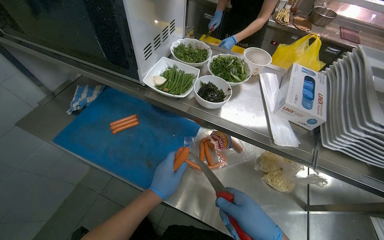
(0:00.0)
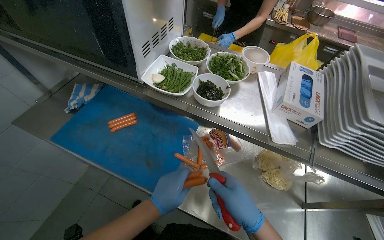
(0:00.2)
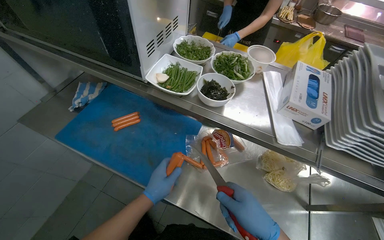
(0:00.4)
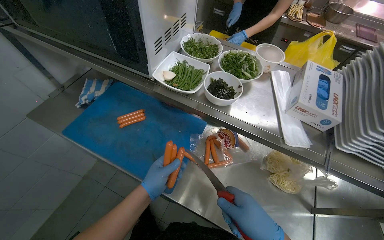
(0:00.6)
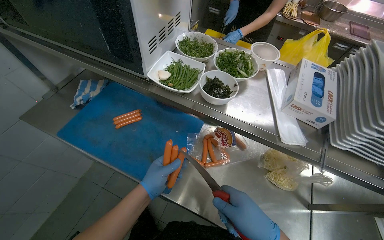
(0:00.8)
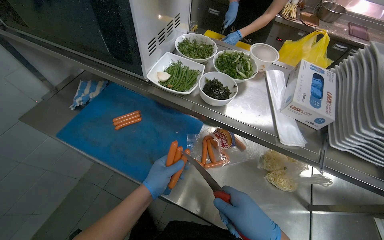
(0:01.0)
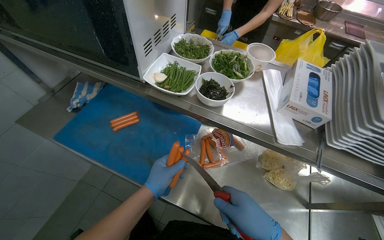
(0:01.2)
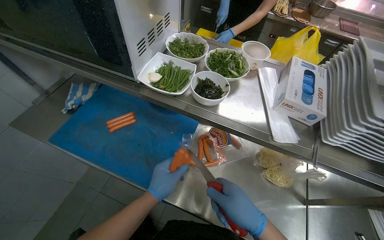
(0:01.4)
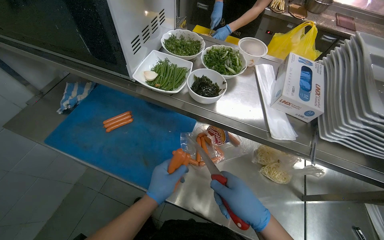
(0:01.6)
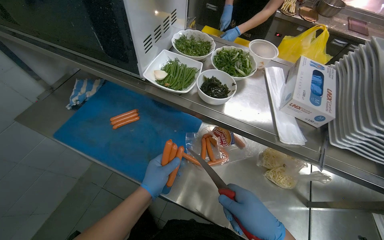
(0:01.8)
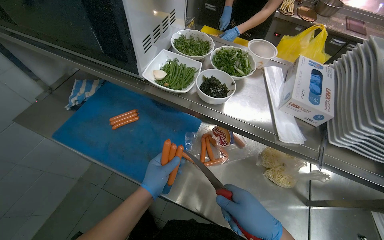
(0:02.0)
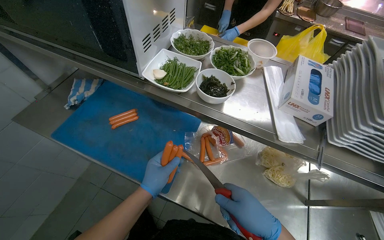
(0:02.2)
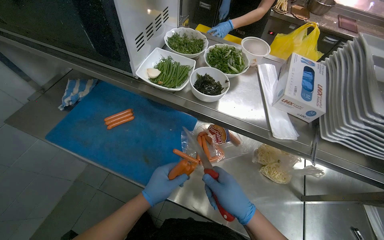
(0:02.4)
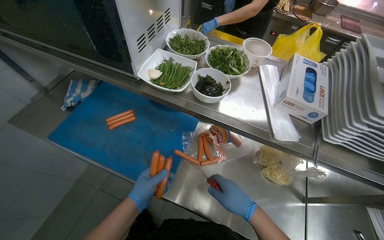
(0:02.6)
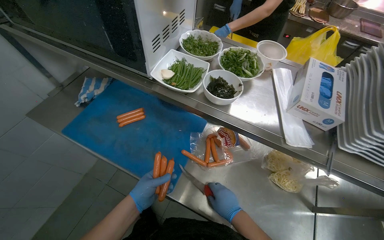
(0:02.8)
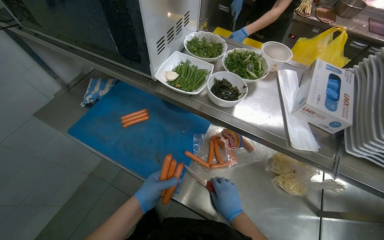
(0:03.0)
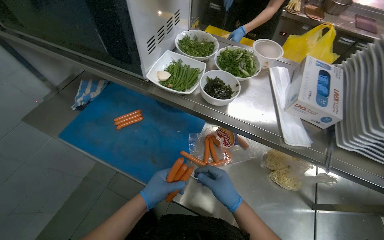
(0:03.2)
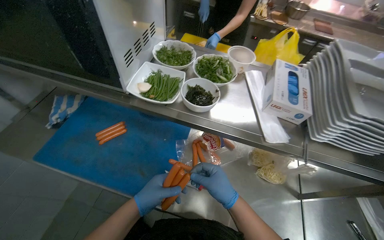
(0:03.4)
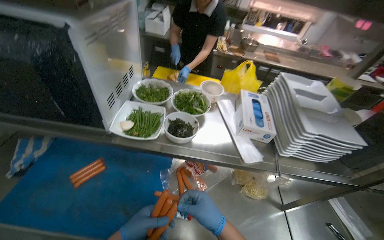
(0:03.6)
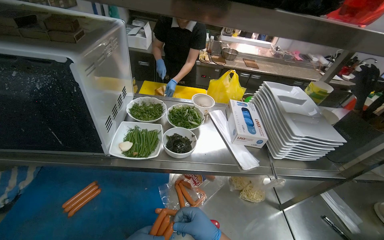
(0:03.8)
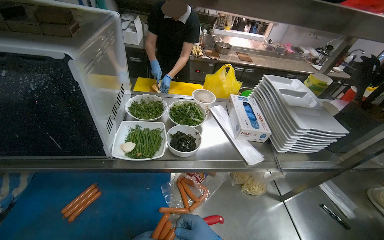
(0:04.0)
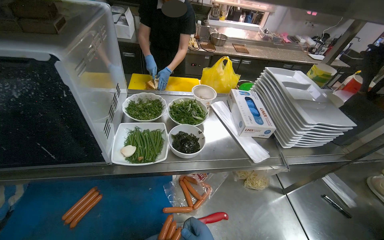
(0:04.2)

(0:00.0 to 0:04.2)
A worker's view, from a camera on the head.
Job: preparing food.
The whole recording: Cutting sausages on cutting board. The worker cuts sausages into smaller pieces on a blue cutting board.
0:00.0 - 0:01.4: The hands work in one place, with small movements.
0:01.4 - 0:02.8: The right hand shifts about 15 cm farther from the camera, while the left hand is displaced to the left by approximately 10 cm.
0:02.8 - 0:04.2: The wearer's head swings approximately 35 degrees to the right.

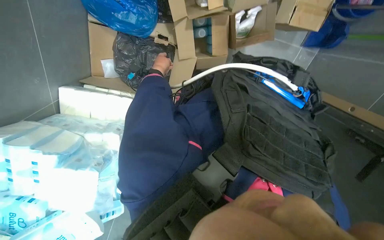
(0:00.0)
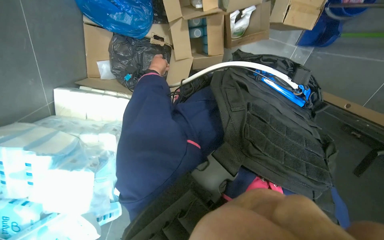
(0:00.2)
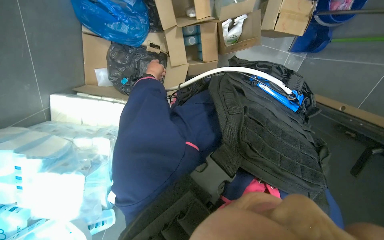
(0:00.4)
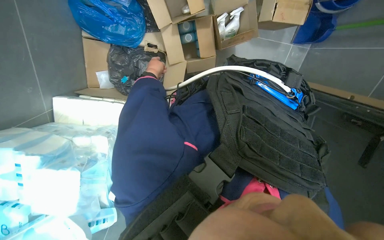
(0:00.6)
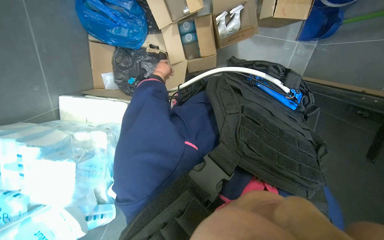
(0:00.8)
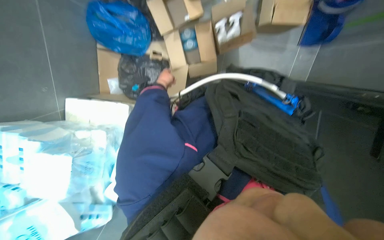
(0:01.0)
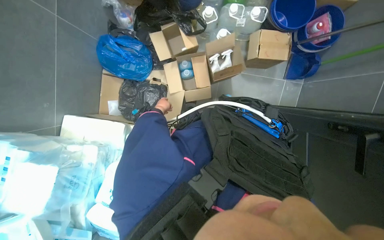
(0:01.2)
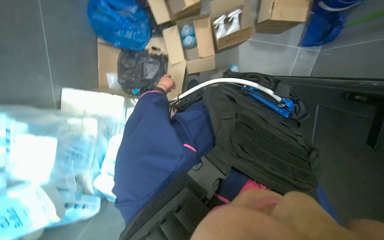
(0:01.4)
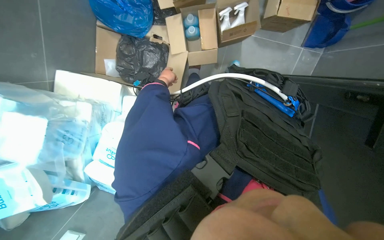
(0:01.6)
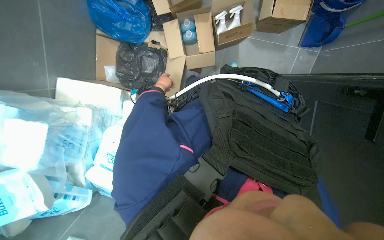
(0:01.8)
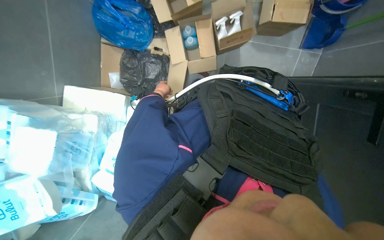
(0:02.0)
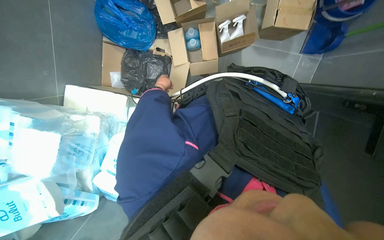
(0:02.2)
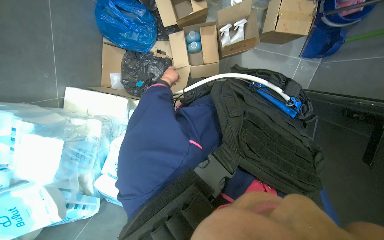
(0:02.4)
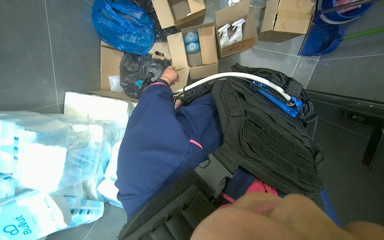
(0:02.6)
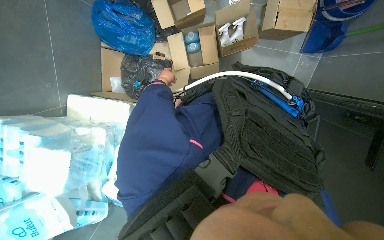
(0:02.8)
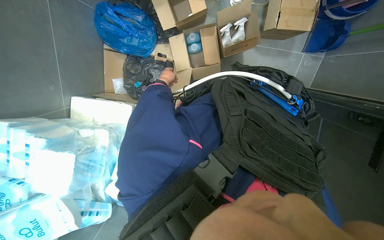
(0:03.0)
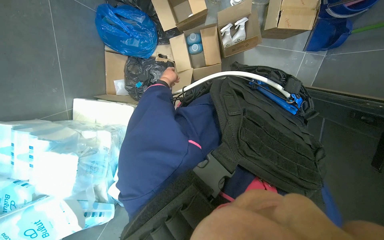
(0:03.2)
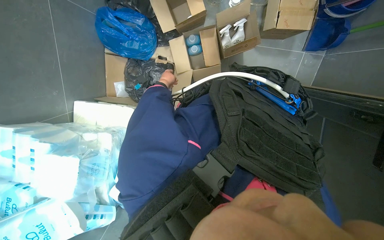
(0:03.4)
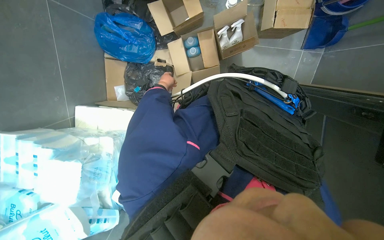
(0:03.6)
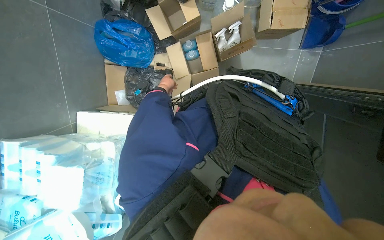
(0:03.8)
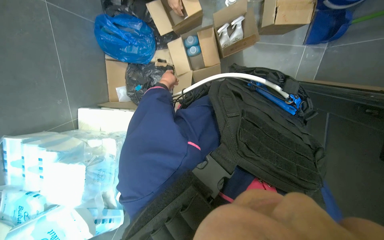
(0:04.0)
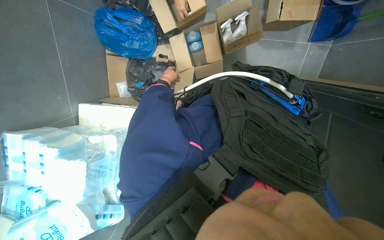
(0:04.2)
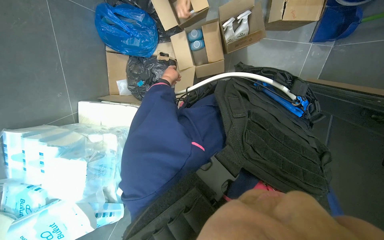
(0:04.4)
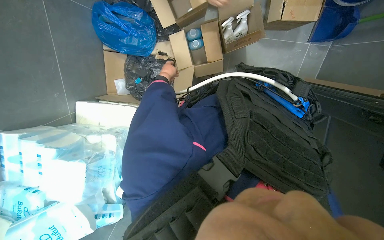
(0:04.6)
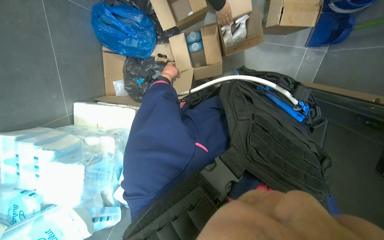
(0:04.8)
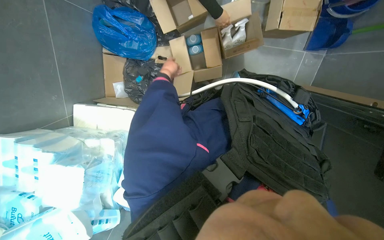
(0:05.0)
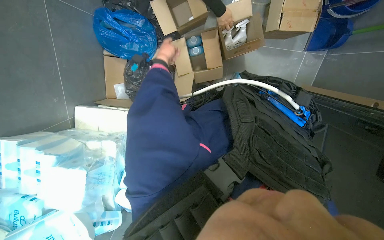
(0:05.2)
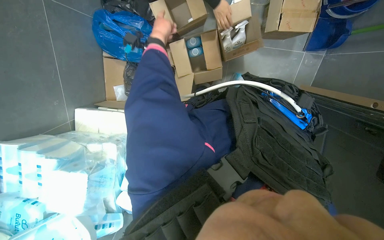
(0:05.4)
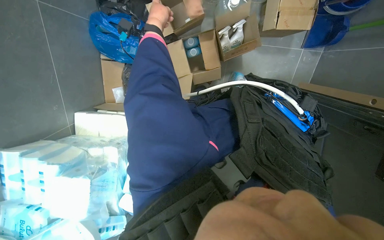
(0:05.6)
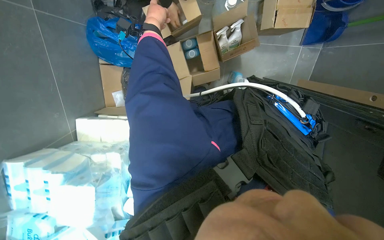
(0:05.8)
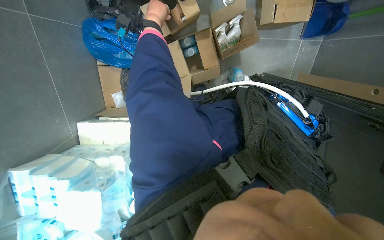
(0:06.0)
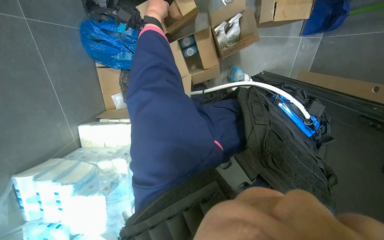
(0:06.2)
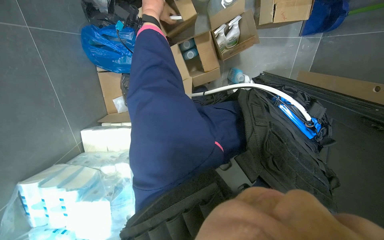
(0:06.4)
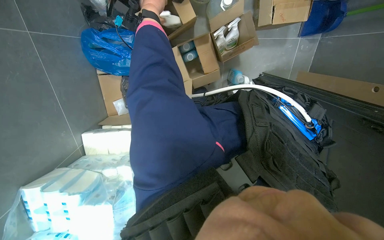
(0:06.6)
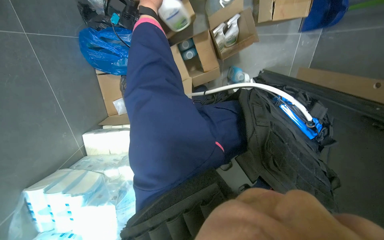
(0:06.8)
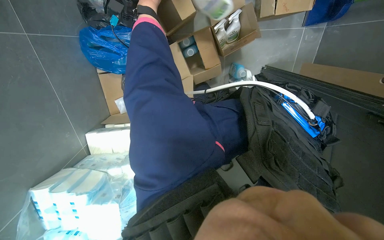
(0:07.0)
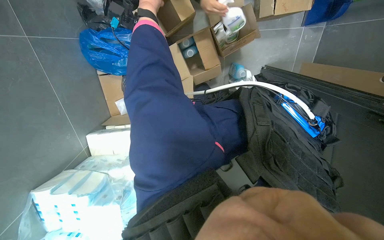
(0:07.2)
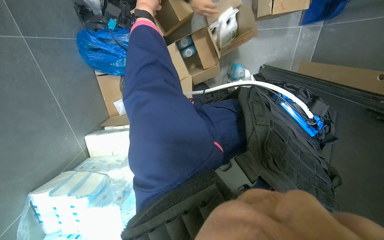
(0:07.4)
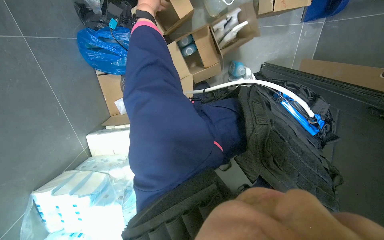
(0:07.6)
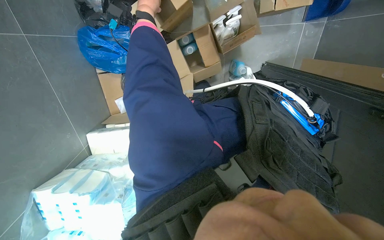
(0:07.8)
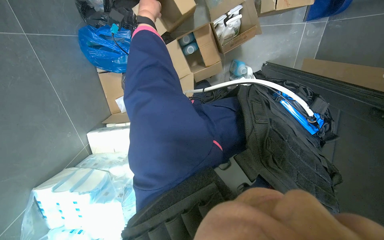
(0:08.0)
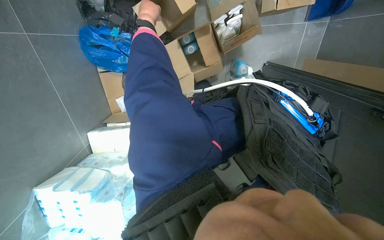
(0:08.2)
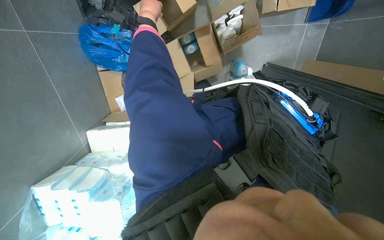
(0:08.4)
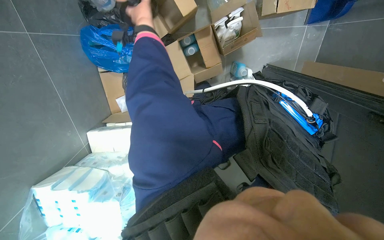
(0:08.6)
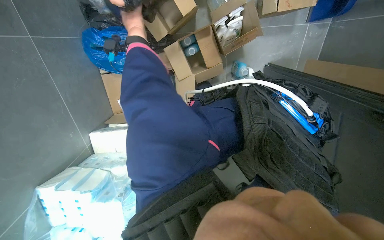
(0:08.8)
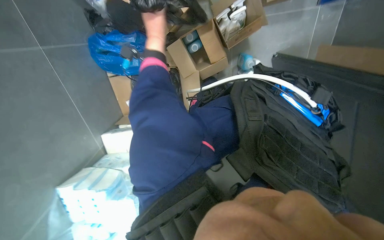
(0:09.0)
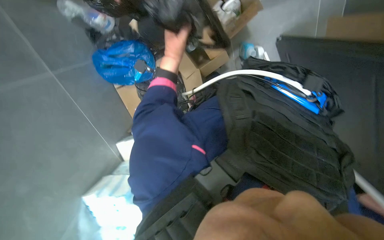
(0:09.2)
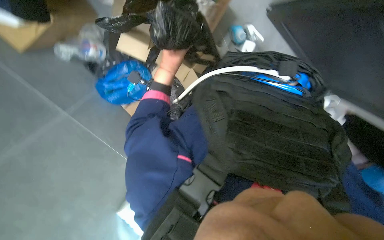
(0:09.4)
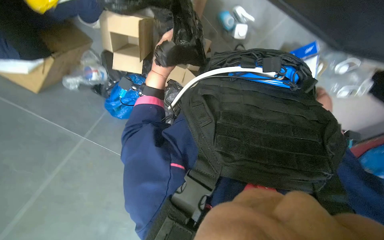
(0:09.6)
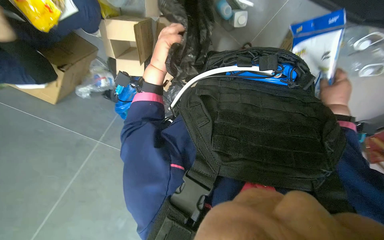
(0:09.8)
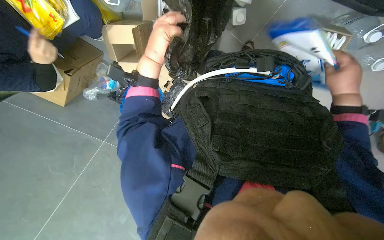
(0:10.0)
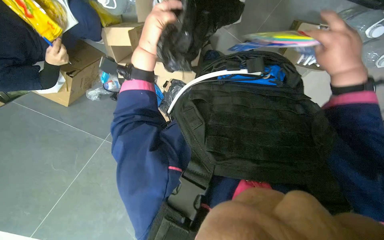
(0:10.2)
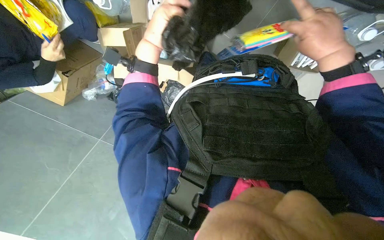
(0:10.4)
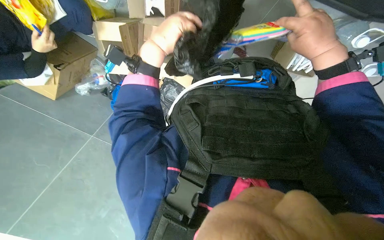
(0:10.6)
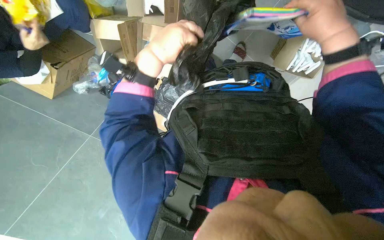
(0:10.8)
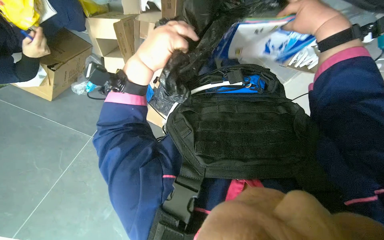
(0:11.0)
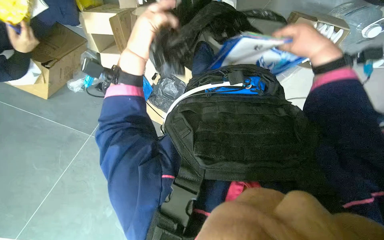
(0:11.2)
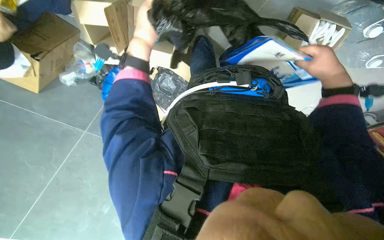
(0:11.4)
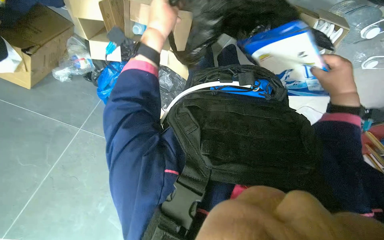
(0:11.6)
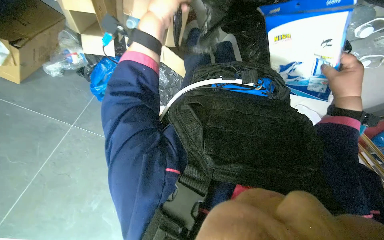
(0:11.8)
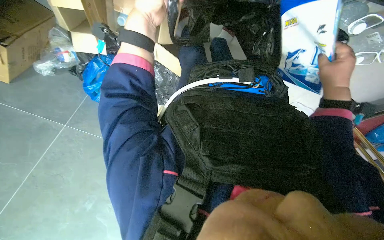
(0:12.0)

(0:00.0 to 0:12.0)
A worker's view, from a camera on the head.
Job: organizing items.
The whole recording: Sorting items from boxes and bags. The worker sorts various items from boxes and bags on the floor.
0:04.4 - 0:06.0: The left hand shifts about 30 cm up the picture and nearer to the camera.
0:09.0 - 0:10.4: The camera sweeps to the left, by approximately 20 degrees. Everything in view rotates approximately 35 degrees counterclockwise.
0:10.4 - 0:12.0: The right hand shifts some 15 cm to the right and down the picture.

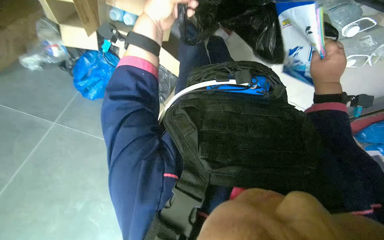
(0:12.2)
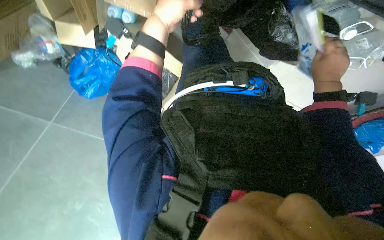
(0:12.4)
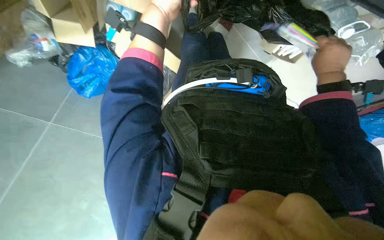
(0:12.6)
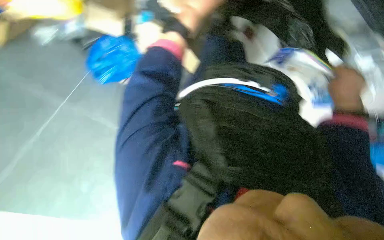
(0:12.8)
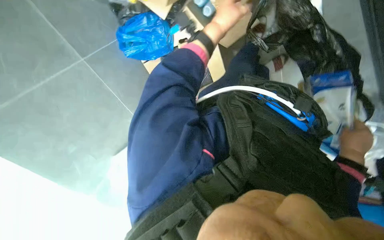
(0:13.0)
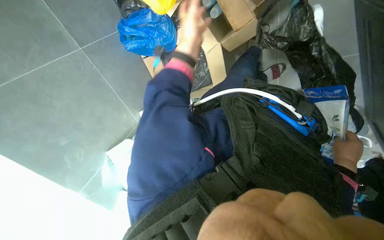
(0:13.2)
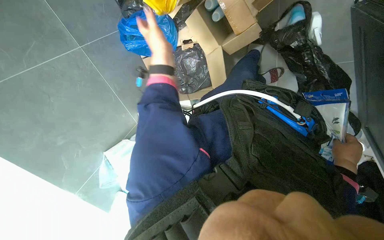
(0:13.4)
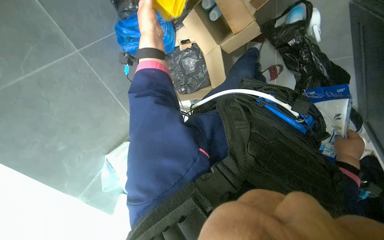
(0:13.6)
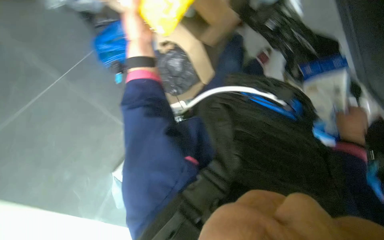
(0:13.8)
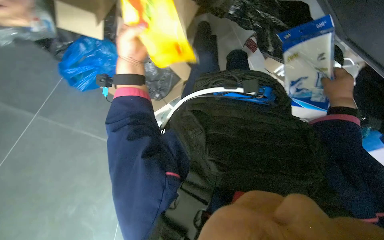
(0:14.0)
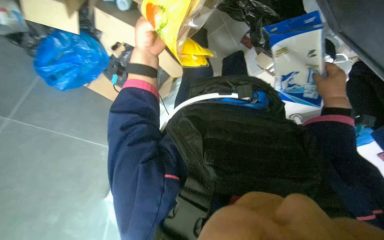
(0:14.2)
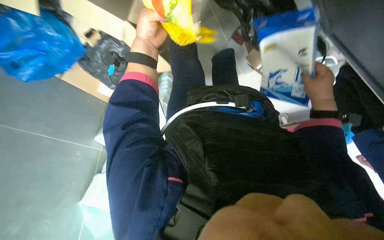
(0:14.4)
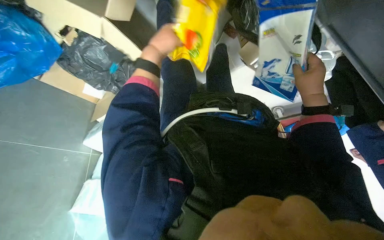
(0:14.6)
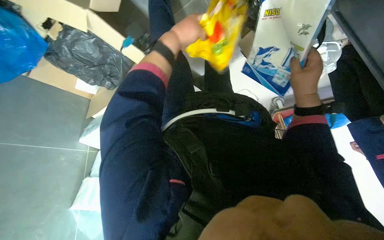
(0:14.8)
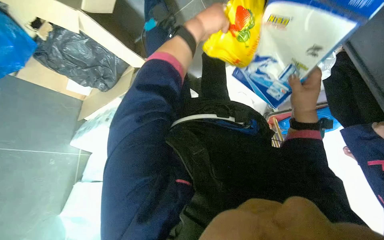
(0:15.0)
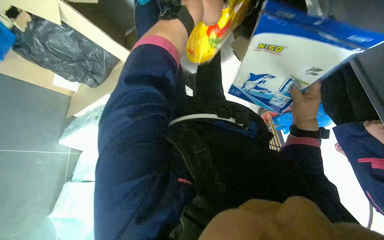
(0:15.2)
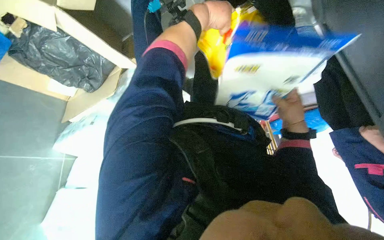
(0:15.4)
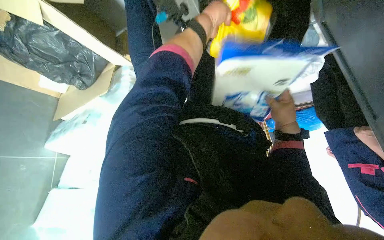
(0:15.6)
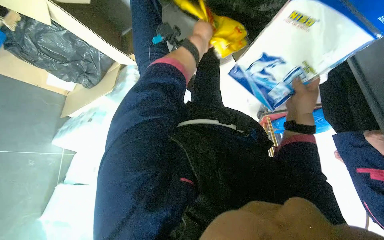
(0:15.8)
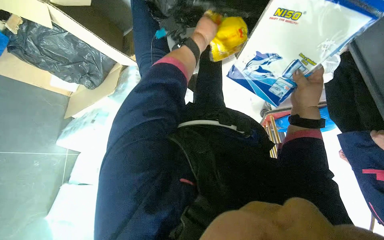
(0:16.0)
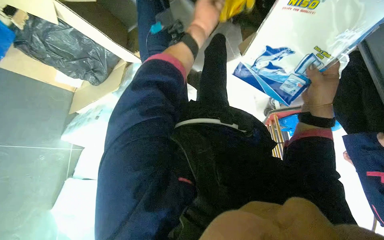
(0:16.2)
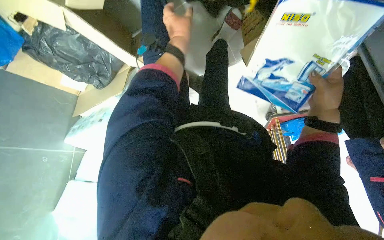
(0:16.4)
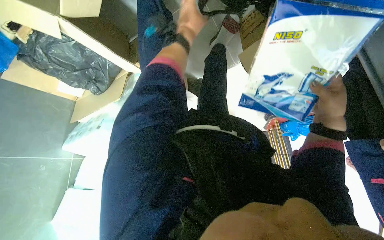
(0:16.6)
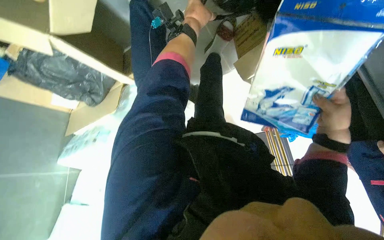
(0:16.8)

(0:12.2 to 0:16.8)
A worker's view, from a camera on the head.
Job: organizing items.
The whole recording: Sorting items from boxes and bags. The worker sorts various items from boxes and bags on the floor.
0:12.2 - 0:13.8: The left hand goes to the right and returns, about 15 cm each way. Meanwhile the right hand shifts roughly 15 cm down the picture and to the right.
0:13.8 - 0:15.2: The head rotates about 30 degrees to the right. The view tips downward by roughly 15 degrees.
0:15.2 - 0:16.8: The left hand heads farther from the camera, covering about 15 cm.
